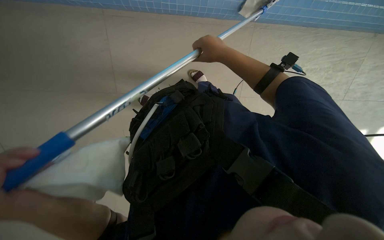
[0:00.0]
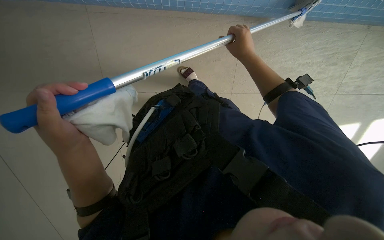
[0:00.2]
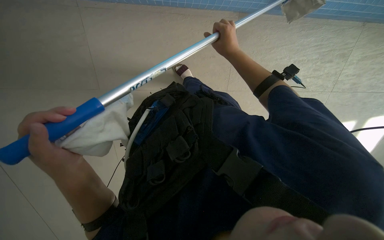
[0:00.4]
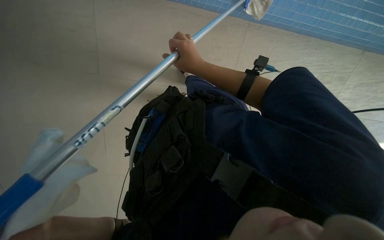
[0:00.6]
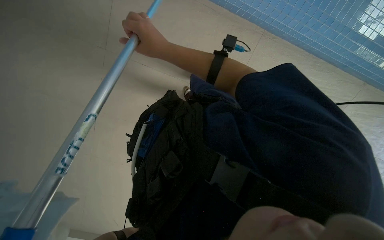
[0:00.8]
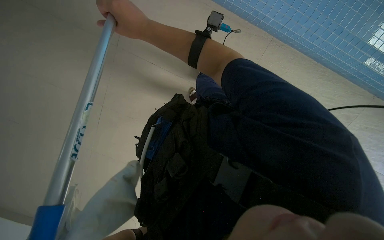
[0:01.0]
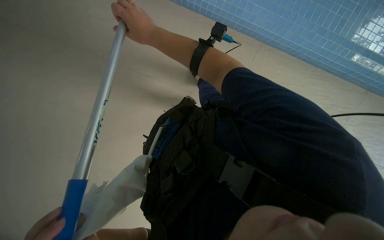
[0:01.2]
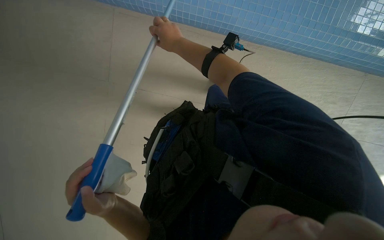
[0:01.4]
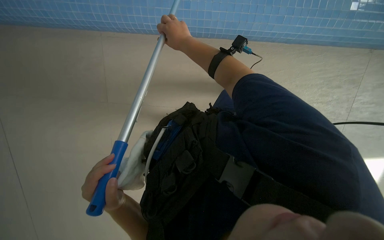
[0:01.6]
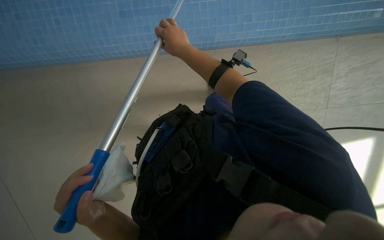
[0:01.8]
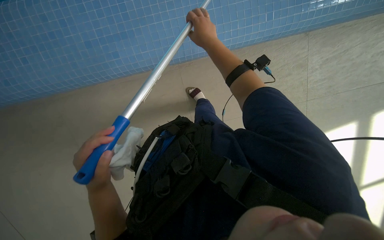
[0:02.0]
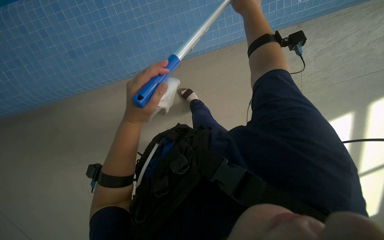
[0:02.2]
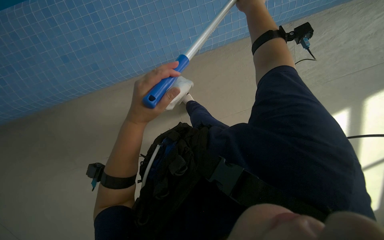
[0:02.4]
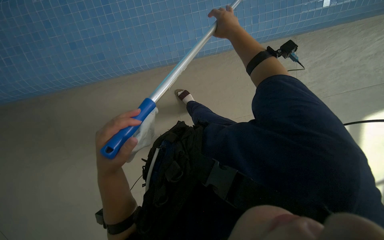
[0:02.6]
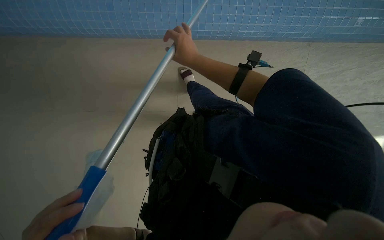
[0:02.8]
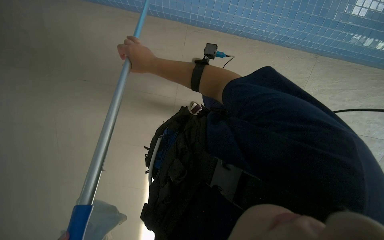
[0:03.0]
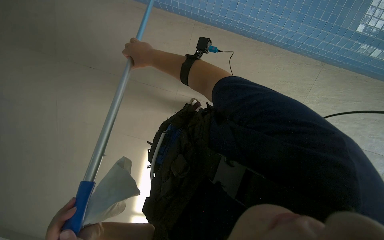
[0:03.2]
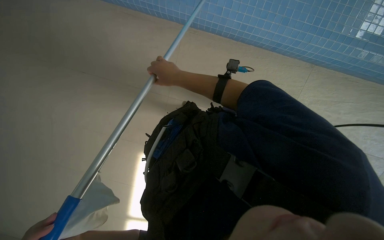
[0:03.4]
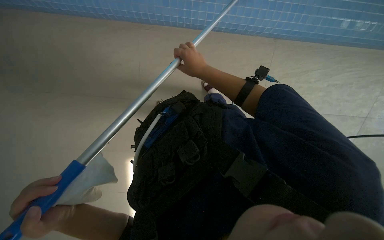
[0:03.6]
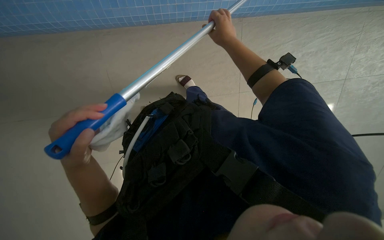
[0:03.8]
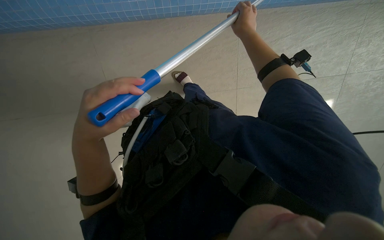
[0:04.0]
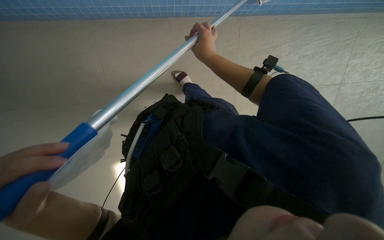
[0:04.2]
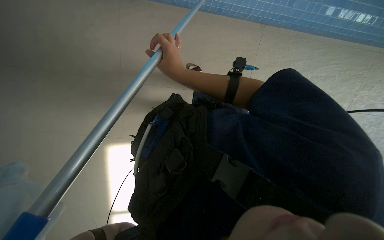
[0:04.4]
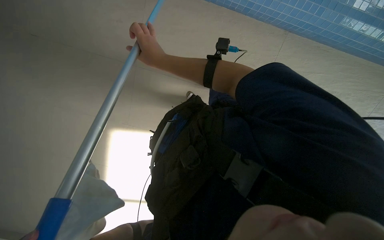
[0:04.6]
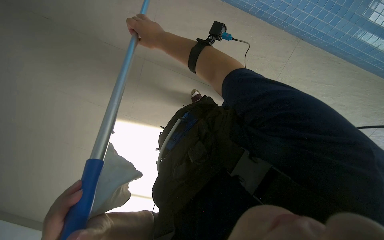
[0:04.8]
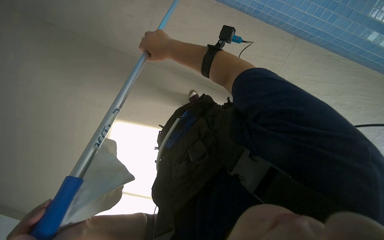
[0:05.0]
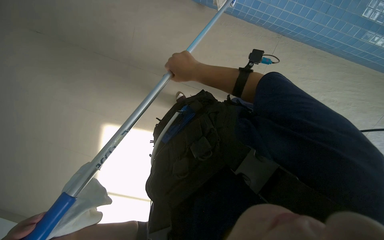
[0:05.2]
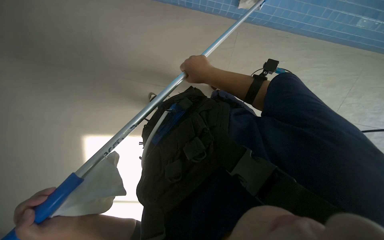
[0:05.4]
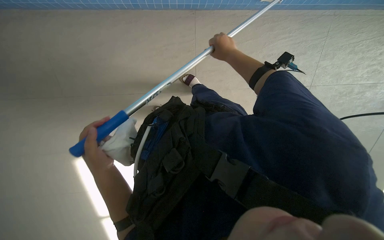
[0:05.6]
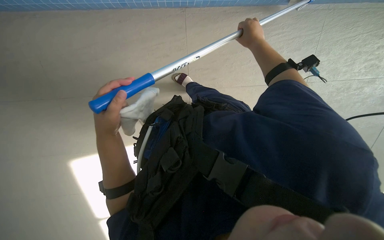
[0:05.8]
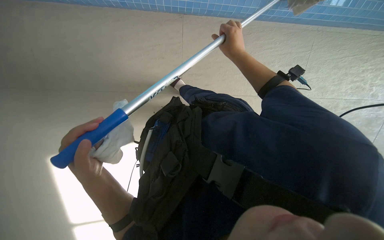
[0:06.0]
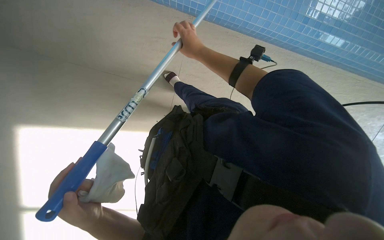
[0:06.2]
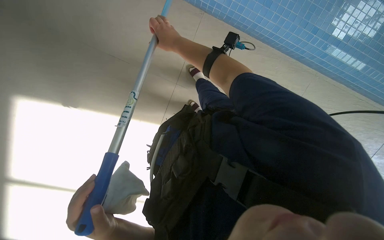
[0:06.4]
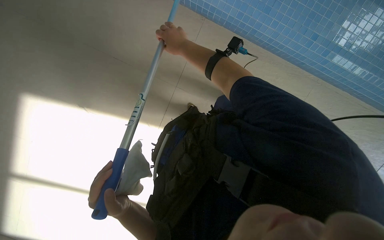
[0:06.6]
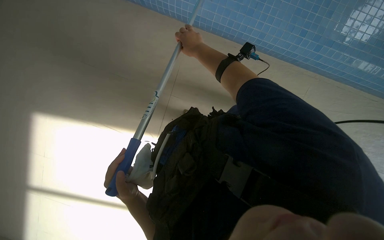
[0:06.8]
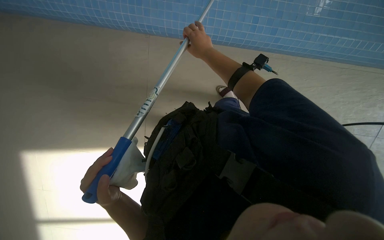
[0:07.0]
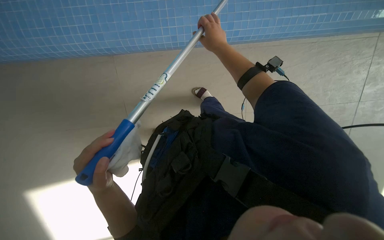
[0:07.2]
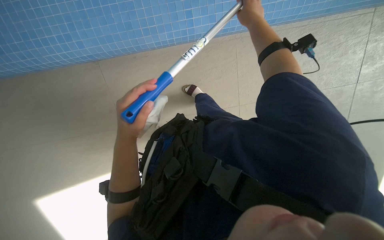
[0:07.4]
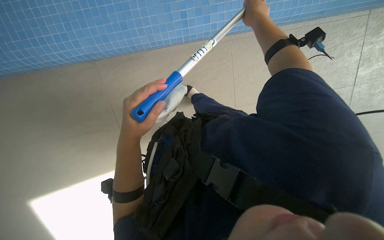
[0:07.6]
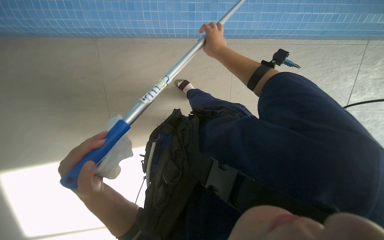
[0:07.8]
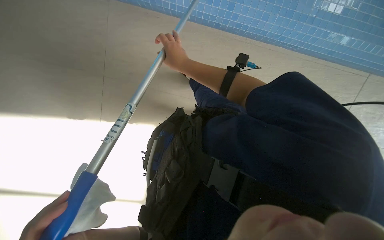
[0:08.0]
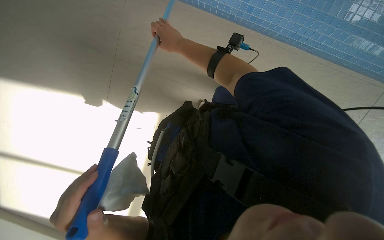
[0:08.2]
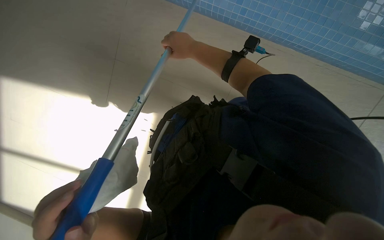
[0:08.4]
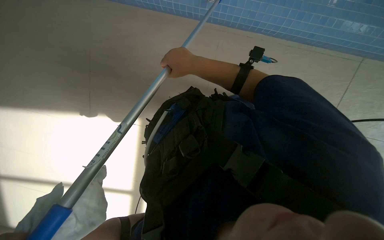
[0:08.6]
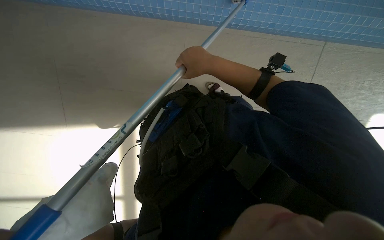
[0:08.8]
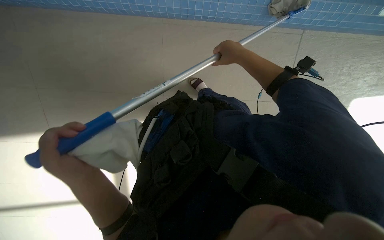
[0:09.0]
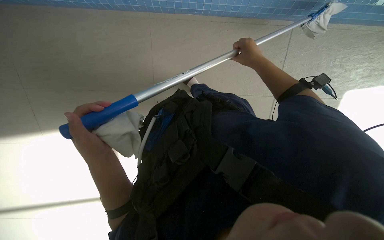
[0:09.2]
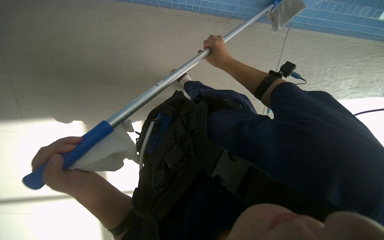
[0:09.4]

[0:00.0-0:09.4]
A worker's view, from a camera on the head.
Job: wiping surfaces.
The whole recording: Cleaning pool edge with long-handled tool. The worker cleans the blue tiled edge of the pool using a long-handled tool.
0:00.0 to 0:01.6: The right hand swings left and right, about 30 cm each way, with 2 reversals.
0:01.6 to 0:03.2: The right hand moves to the left, approximately 10 cm.
0:03.2 to 0:04.8: The right hand travels to the right and back again, some 25 cm each way.
0:07.8 to 0:09.4: The right hand goes left and right, roughly 25 cm each way, reversing 2 times.

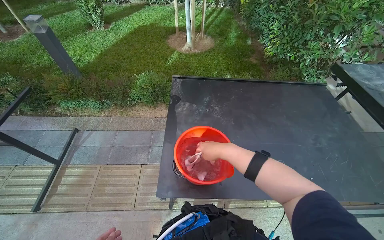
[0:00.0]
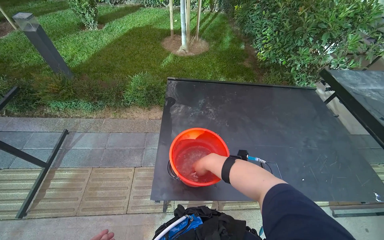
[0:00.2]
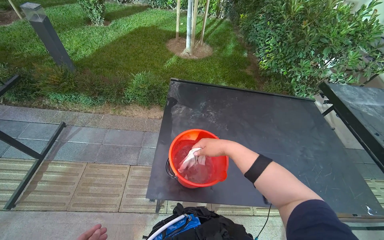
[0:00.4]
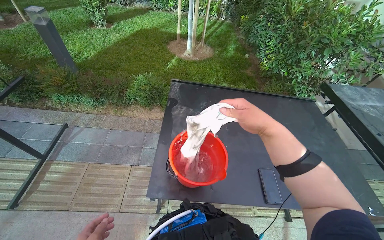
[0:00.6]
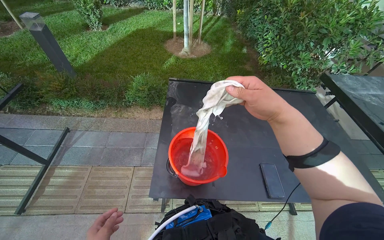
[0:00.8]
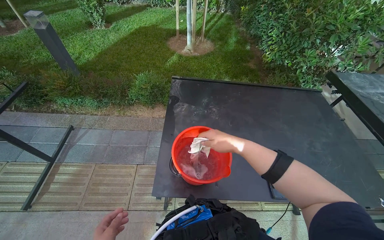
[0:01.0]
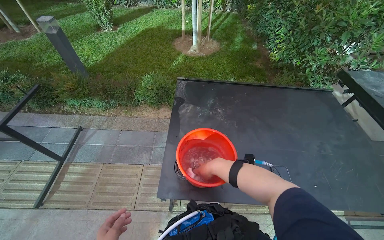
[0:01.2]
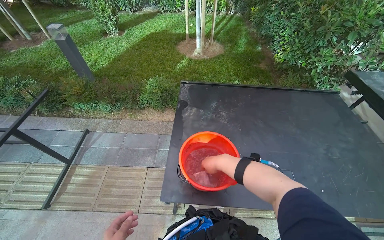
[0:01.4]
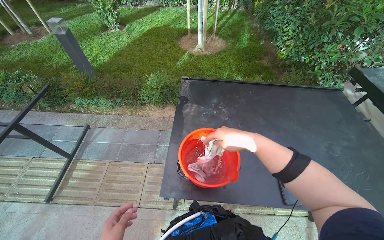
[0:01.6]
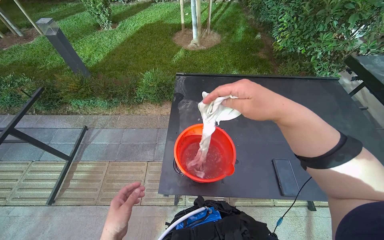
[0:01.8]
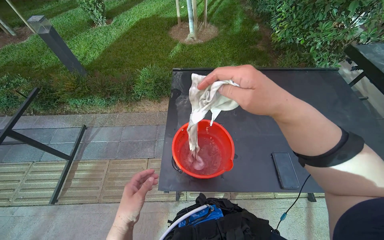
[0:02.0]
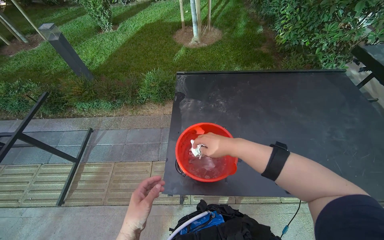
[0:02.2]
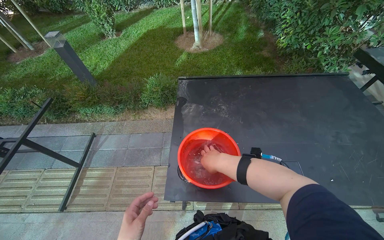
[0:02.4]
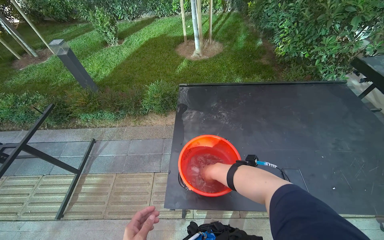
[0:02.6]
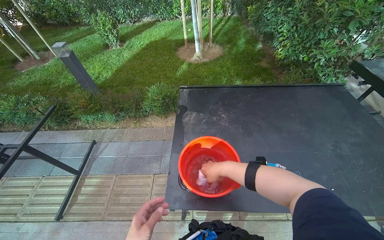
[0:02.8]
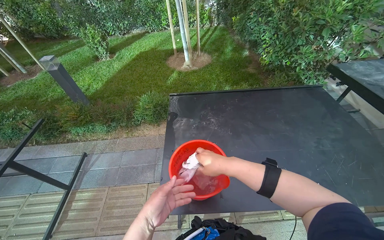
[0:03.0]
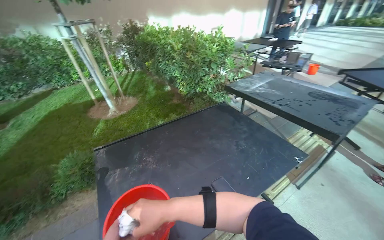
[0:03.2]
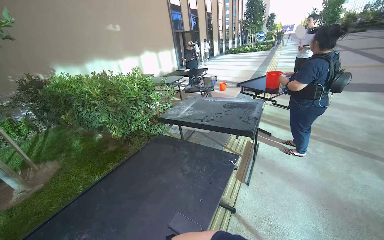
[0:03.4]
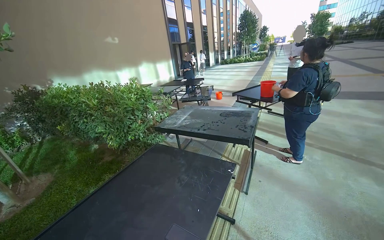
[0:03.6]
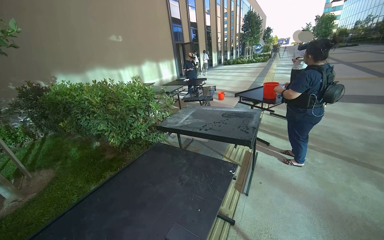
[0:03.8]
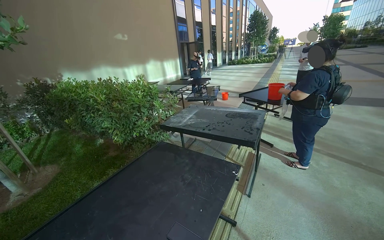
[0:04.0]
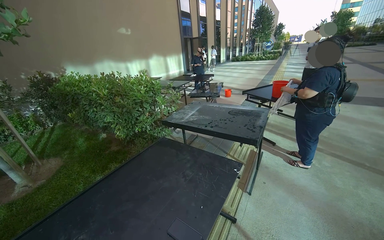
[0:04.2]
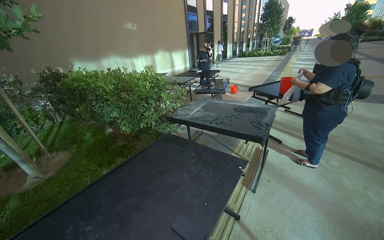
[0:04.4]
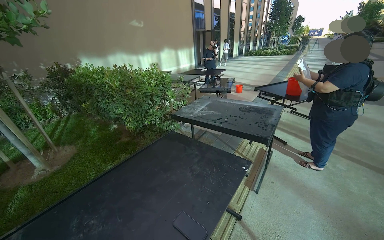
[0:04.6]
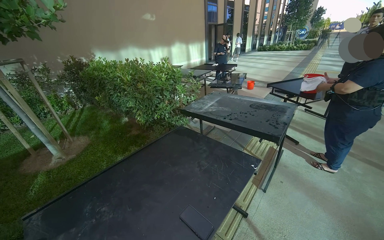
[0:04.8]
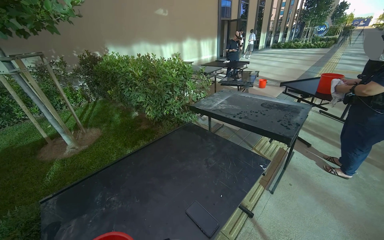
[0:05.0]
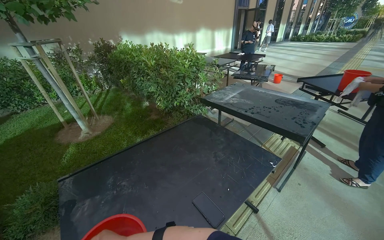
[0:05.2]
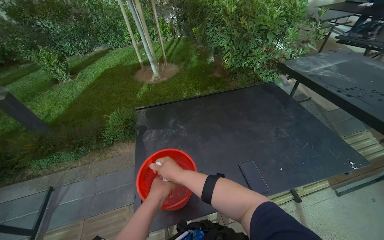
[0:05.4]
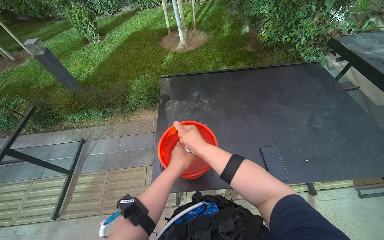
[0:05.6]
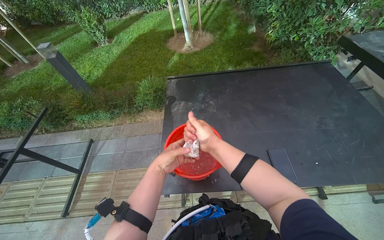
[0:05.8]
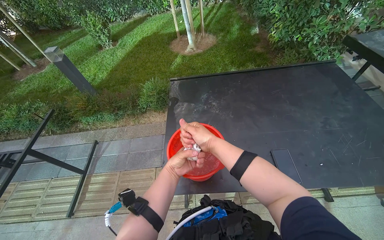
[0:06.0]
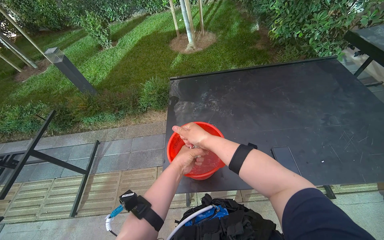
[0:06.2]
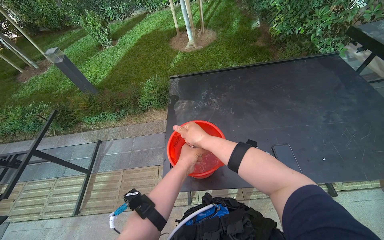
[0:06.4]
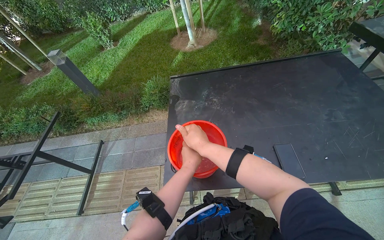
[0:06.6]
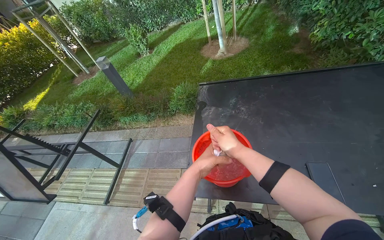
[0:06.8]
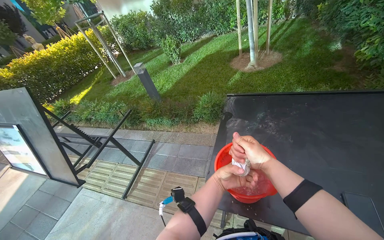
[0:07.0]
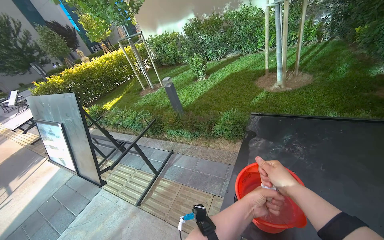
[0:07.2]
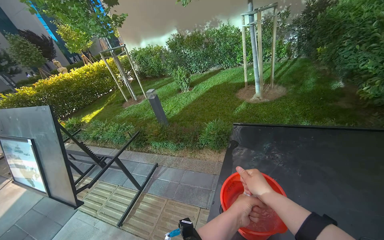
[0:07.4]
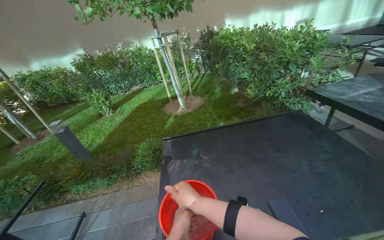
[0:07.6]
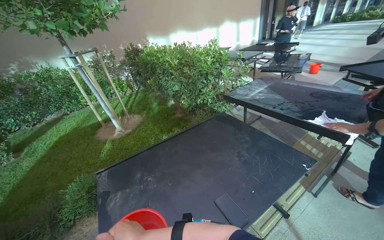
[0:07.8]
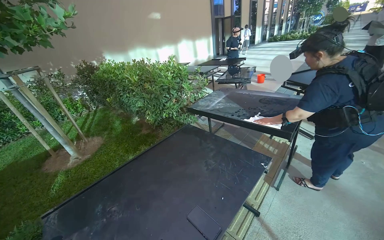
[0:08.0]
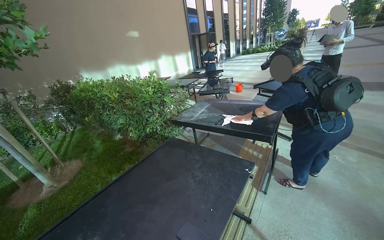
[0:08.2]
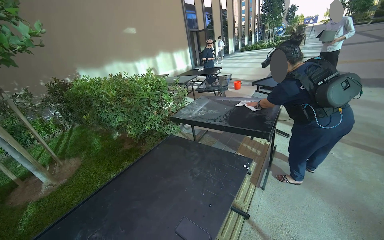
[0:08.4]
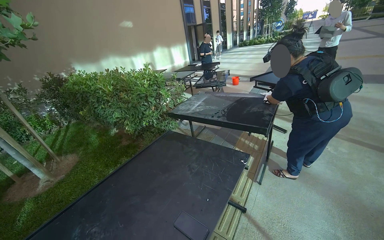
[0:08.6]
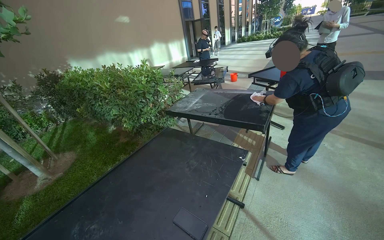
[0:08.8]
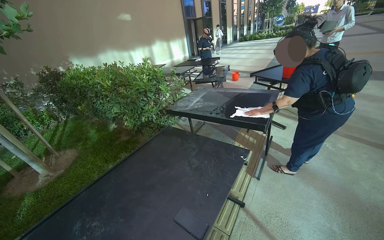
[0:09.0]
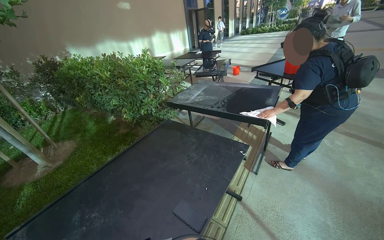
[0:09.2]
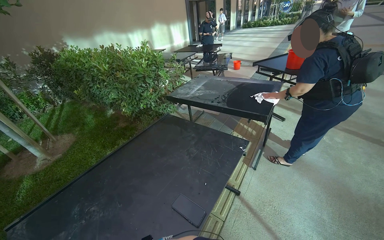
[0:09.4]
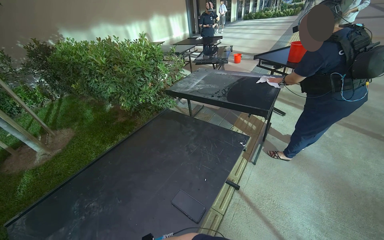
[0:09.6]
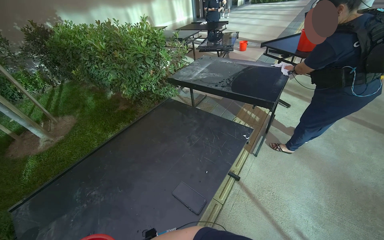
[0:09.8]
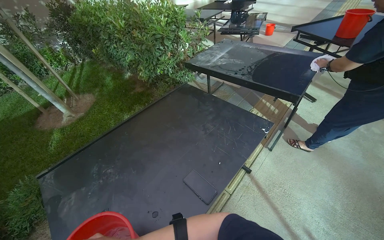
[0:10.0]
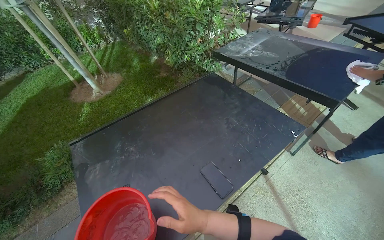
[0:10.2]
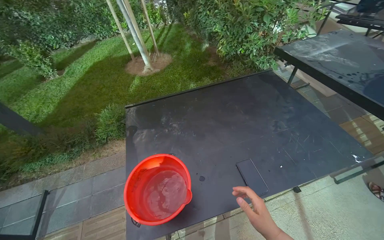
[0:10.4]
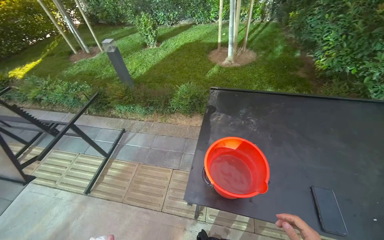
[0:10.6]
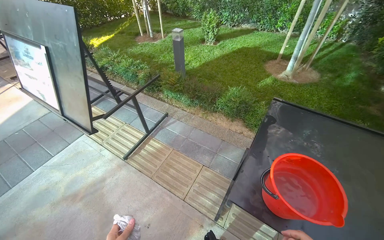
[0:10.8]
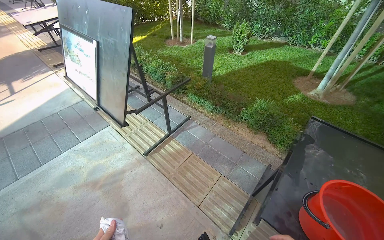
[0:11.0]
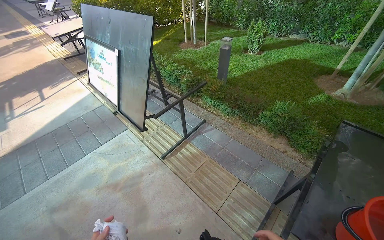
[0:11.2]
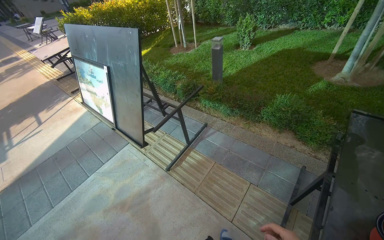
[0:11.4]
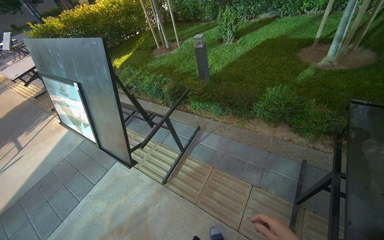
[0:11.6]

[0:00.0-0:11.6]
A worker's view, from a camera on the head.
Job: wiping surfaces.
The whole recording: Wiping table structure. The worker wipes the metal structure of a black table with a white cloth.
0:01.4 to 0:02.8: The right hand goes nearer to the camera and returns, roughly 15 cm each way.
0:02.8 to 0:04.4: The head rotates approximately 55 degrees to the right. The camera pitches upward, by approximately 25 degrees.
0:04.4 to 0:05.8: The head rotates approximately 55 degrees to the left. The camera pitches downward, by about 30 degrees.
0:05.8 to 0:07.2: The head turns to the left by about 30 degrees.
0:07.2 to 0:08.8: The head turns to the right by roughly 80 degrees. The view tilts approximately 20 degrees upward.
0:08.8 to 0:10.2: The head rotates about 20 degrees to the left. The view tips downward by some 20 degrees.
0:10.2 to 0:11.6: The head travels approximately 70 cm. The head rotates approximately 70 degrees to the left.
